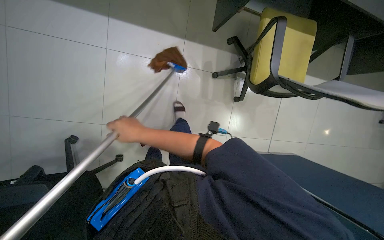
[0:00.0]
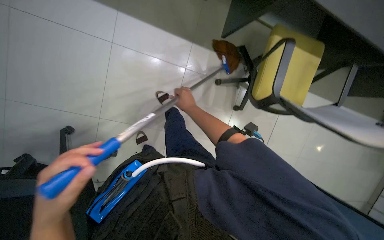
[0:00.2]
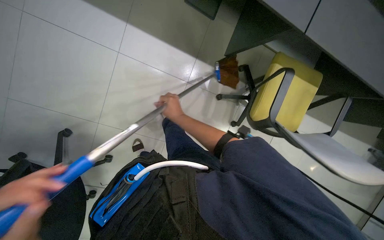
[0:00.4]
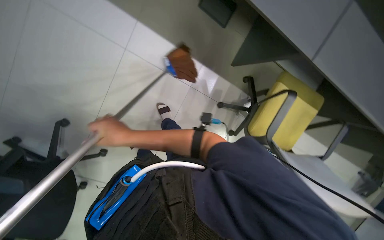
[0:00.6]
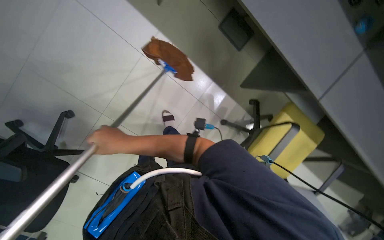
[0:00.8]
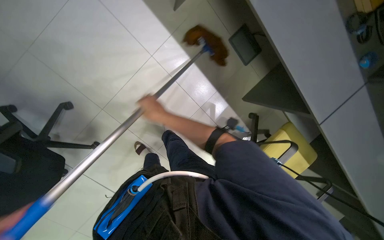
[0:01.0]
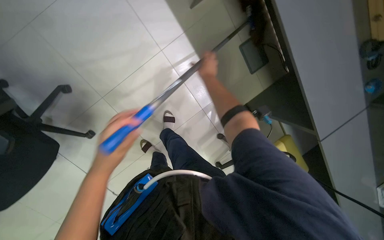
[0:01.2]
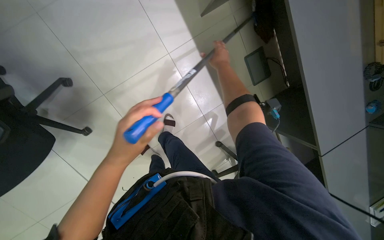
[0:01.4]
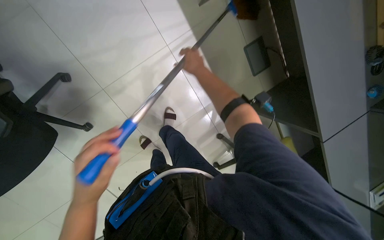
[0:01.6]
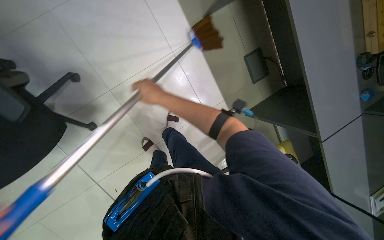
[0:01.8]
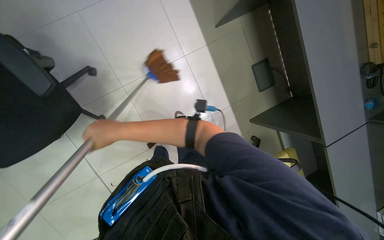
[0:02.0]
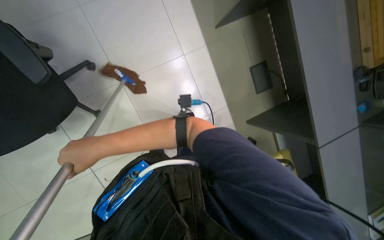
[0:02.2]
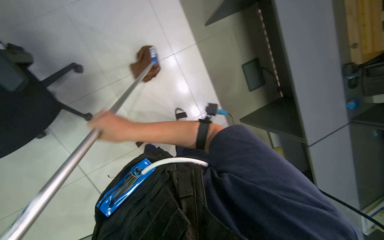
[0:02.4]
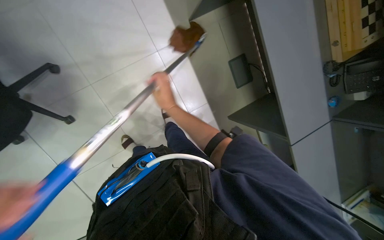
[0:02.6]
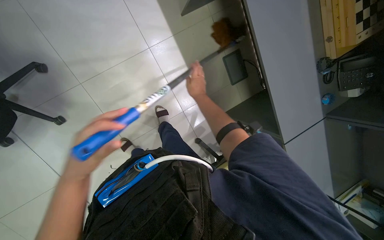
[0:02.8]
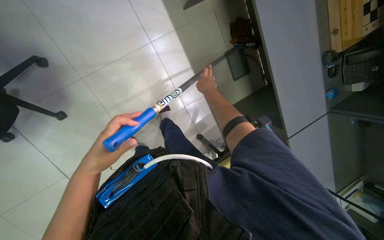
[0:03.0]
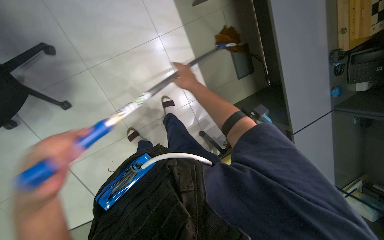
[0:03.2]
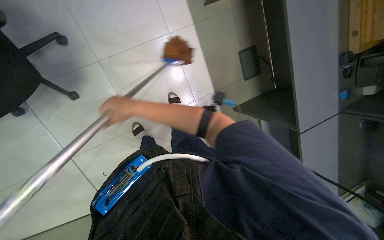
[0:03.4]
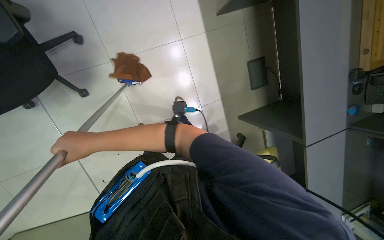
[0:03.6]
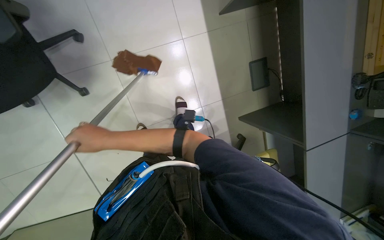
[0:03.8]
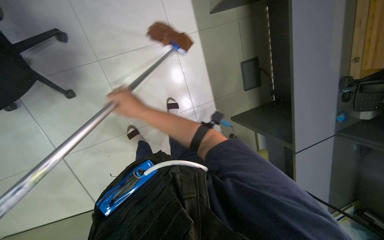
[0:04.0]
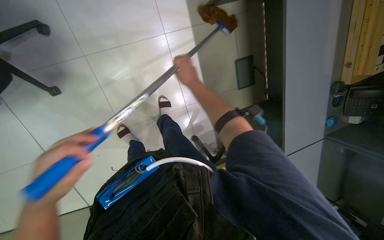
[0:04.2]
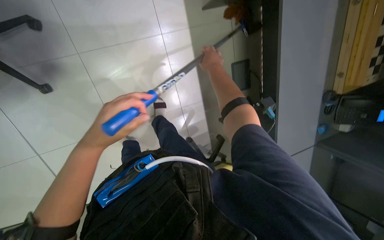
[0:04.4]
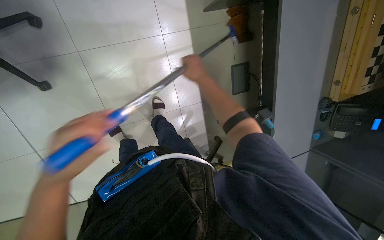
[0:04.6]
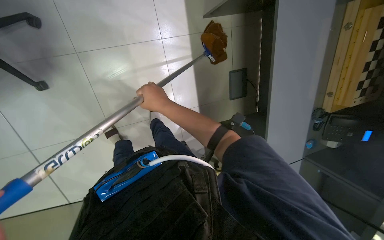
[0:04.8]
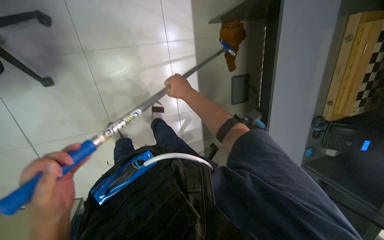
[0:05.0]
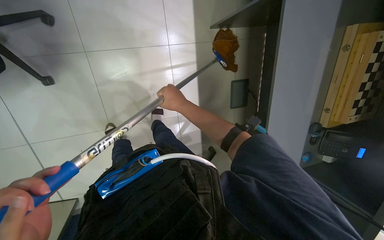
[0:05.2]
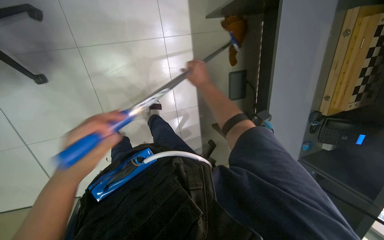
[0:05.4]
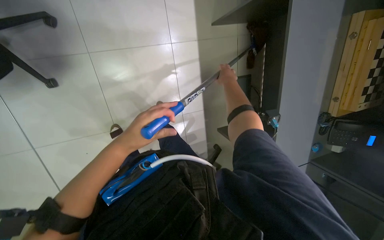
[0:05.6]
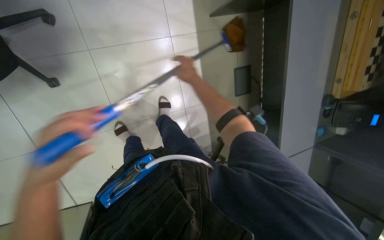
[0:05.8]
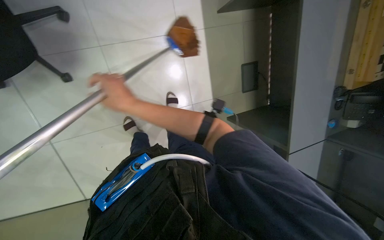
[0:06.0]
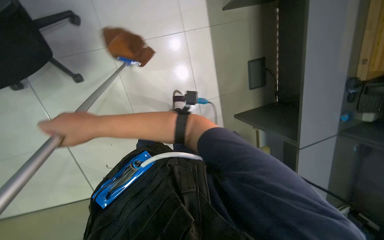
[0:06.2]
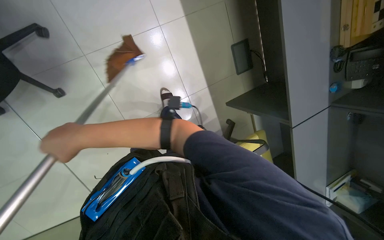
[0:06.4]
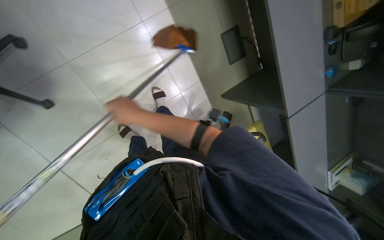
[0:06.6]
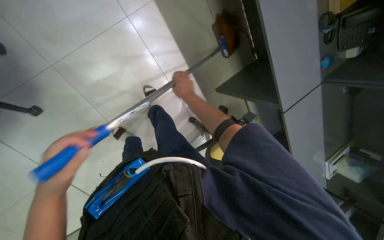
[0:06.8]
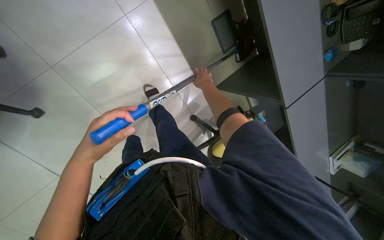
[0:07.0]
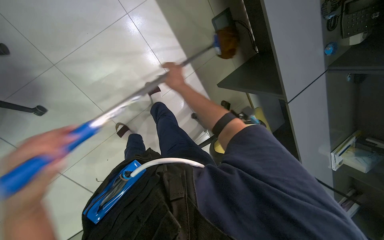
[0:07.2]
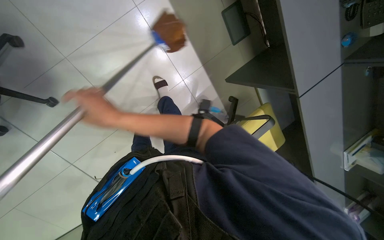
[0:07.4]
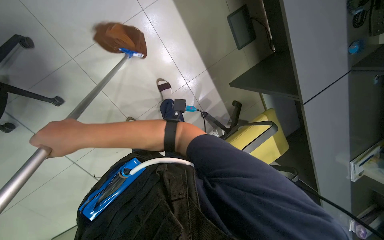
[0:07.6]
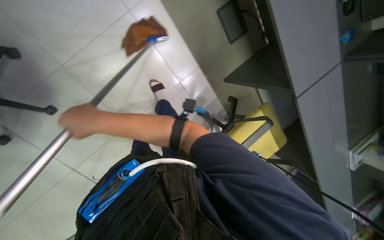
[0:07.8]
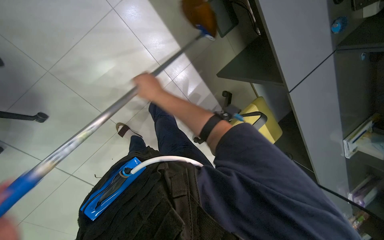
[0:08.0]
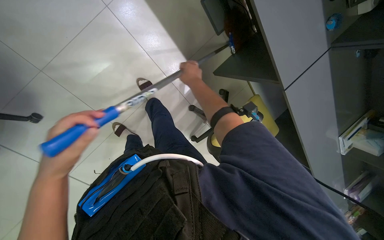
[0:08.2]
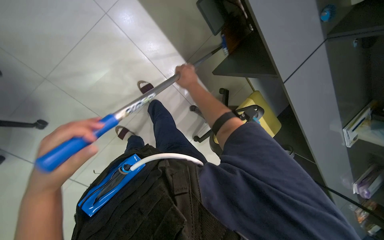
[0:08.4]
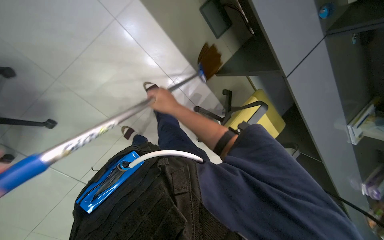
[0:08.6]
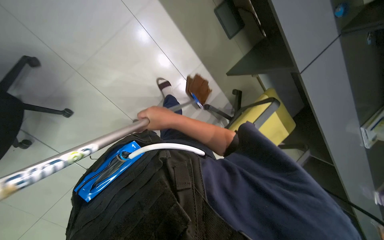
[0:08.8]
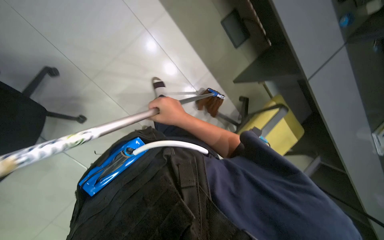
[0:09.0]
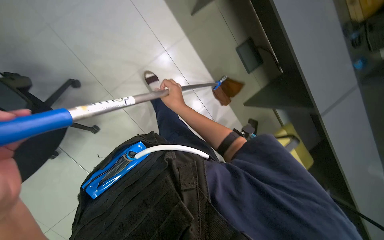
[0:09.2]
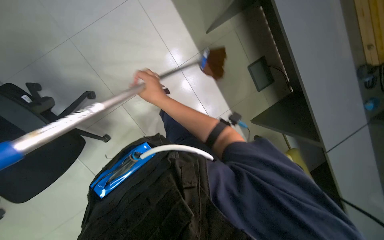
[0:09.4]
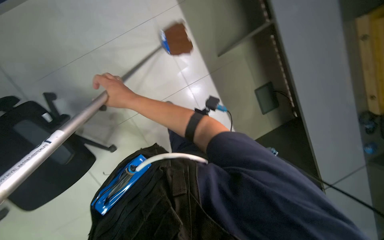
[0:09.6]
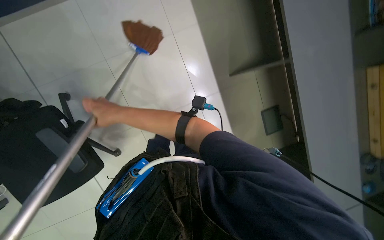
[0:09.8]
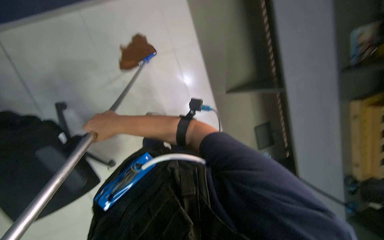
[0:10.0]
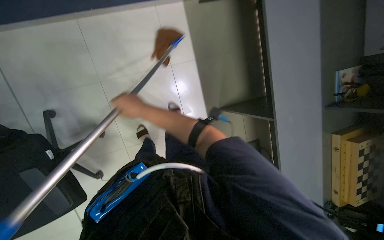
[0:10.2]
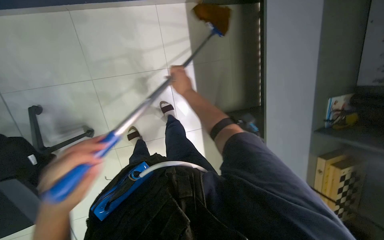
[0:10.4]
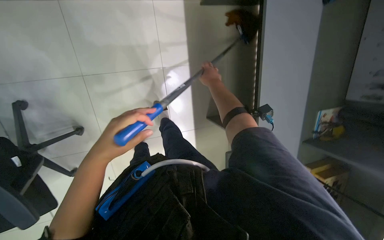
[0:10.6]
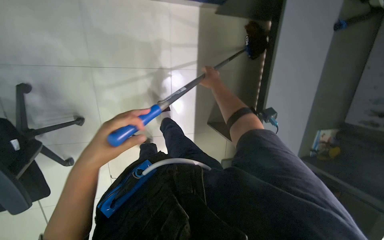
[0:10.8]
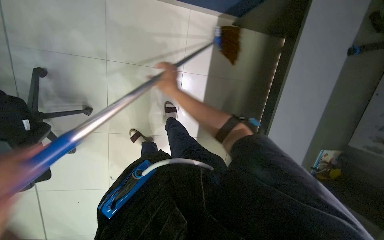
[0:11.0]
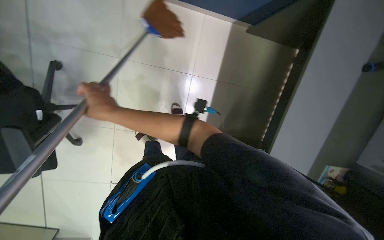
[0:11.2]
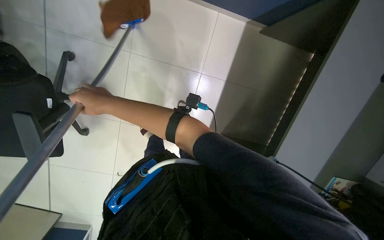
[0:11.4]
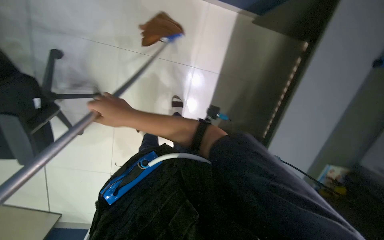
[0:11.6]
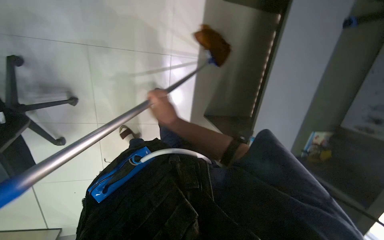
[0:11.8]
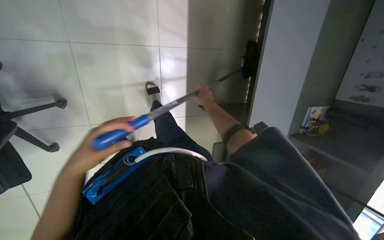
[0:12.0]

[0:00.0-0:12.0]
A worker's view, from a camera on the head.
Job: mopping floor.
The whole recording: Mopping office floor. The worker mops the office floor, moving chairs and wringing the mop as part of the cleaning process.
0:00.0 to 0:01.6: The scene turns about 45 degrees clockwise in the picture.
0:01.6 to 0:03.0: The right hand travels down the picture by roughly 15 cm, and travels to the left and back again, some 40 cm each way.
0:03.0 to 0:04.4: The right hand heads up the picture, covering some 15 cm, and reaches some 50 cm to the left, then returns.
0:04.4 to 0:06.0: The right hand goes left and right, about 35 cm each way, reversing 2 times.
0:06.0 to 0:07.6: The right hand moves left and right over about 35 cm, changing direction 2 times.
0:07.6 to 0:09.0: The right hand moves to the right and farther from the camera, approximately 35 cm.
0:09.0 to 0:10.4: The view tilts approximately 15 degrees upward. The right hand heads up the picture, covering approximately 35 cm, and reaches some 25 cm to the left, then returns.
0:10.4 to 0:12.0: The right hand moves left and right over some 35 cm, changing direction 2 times.

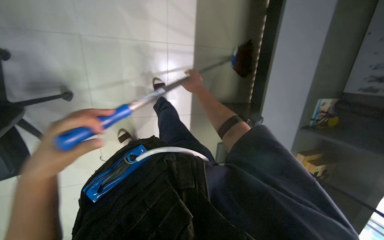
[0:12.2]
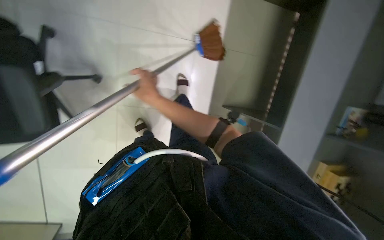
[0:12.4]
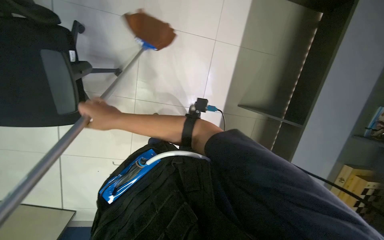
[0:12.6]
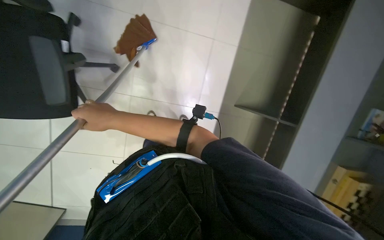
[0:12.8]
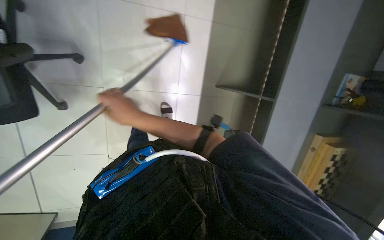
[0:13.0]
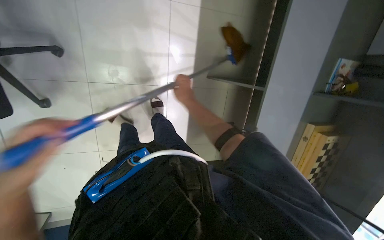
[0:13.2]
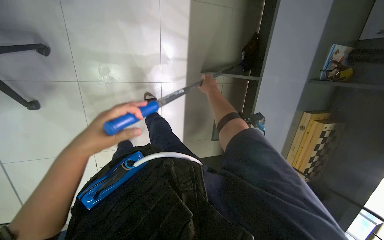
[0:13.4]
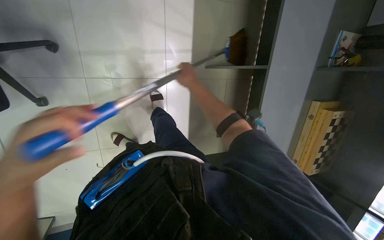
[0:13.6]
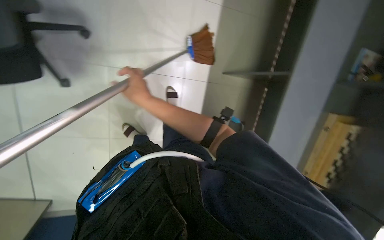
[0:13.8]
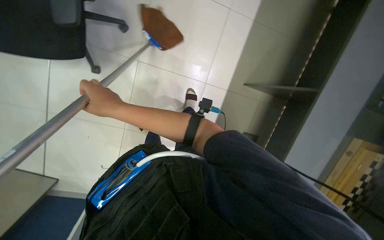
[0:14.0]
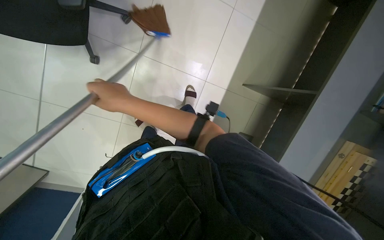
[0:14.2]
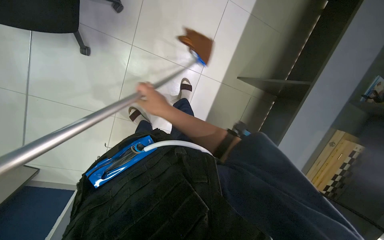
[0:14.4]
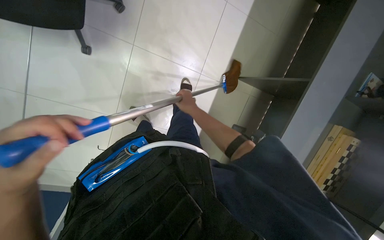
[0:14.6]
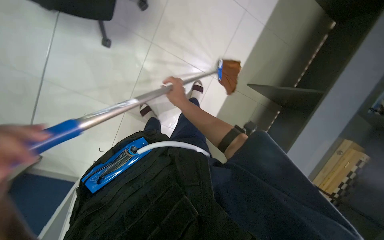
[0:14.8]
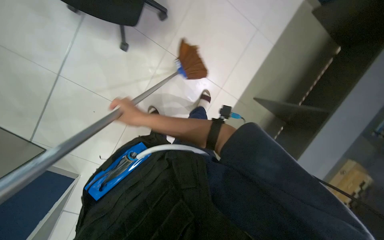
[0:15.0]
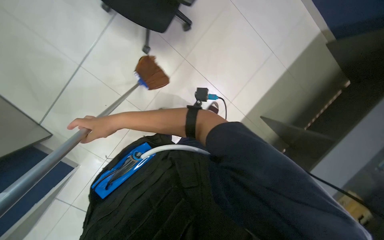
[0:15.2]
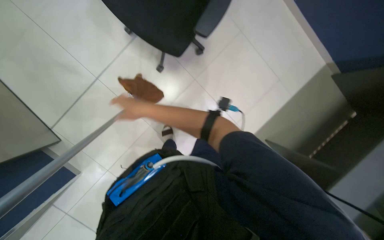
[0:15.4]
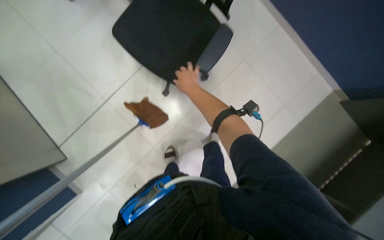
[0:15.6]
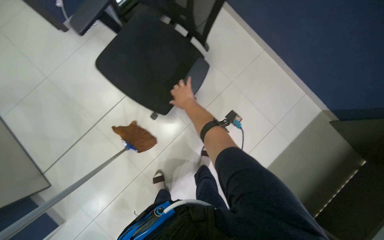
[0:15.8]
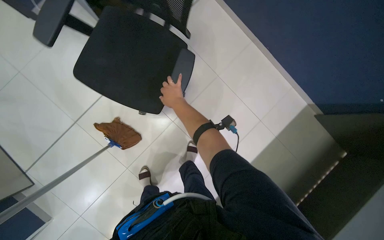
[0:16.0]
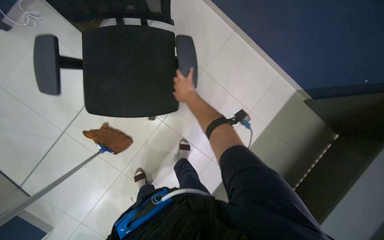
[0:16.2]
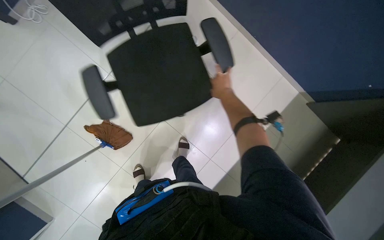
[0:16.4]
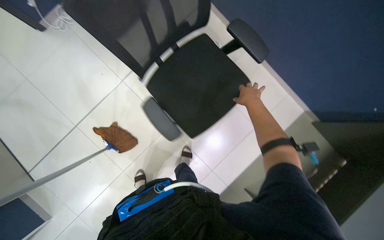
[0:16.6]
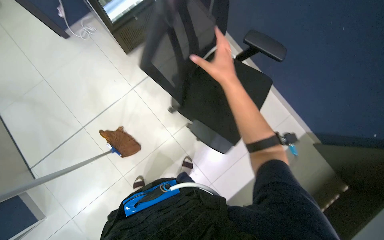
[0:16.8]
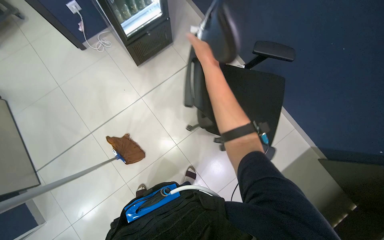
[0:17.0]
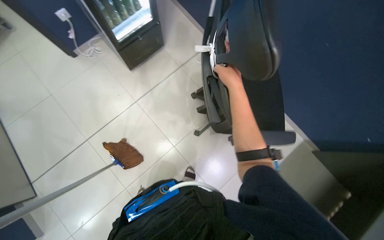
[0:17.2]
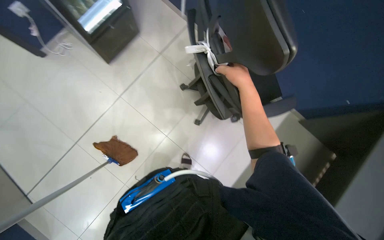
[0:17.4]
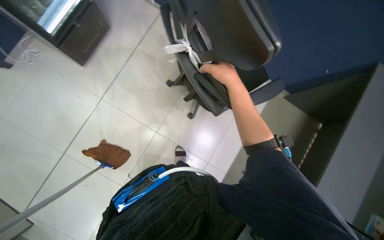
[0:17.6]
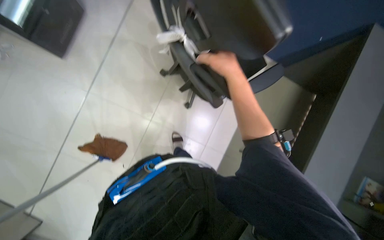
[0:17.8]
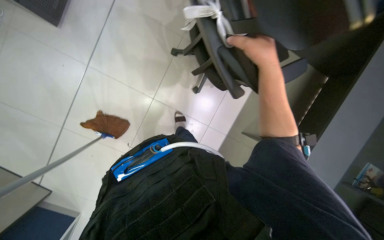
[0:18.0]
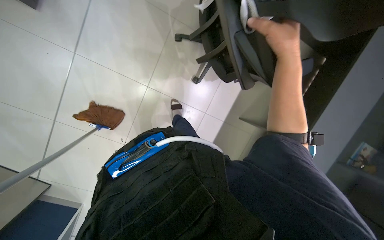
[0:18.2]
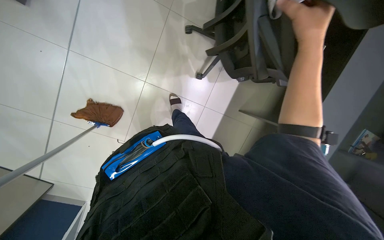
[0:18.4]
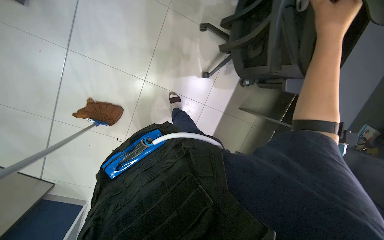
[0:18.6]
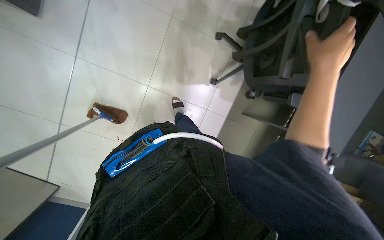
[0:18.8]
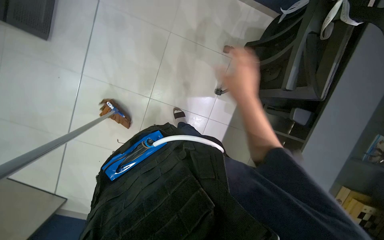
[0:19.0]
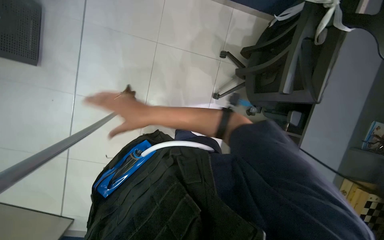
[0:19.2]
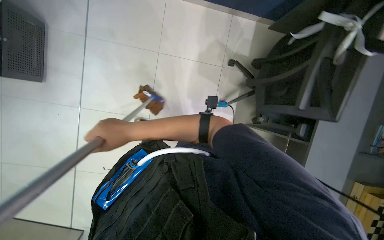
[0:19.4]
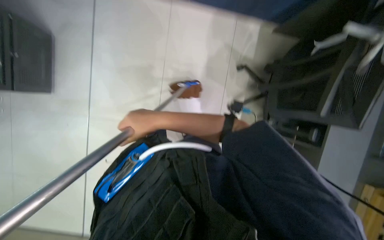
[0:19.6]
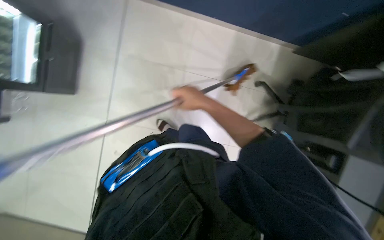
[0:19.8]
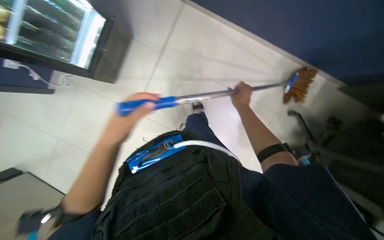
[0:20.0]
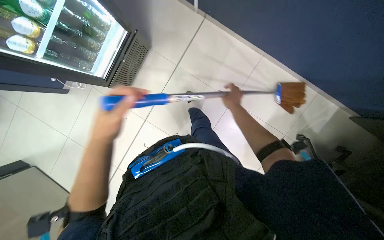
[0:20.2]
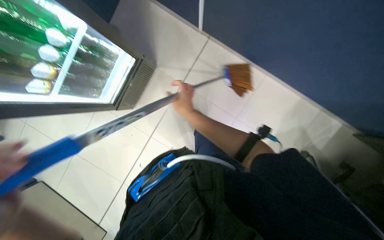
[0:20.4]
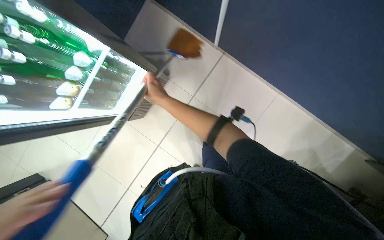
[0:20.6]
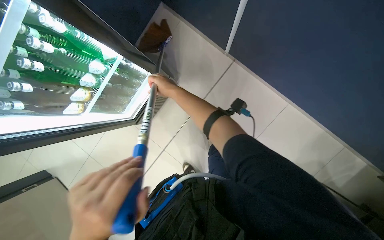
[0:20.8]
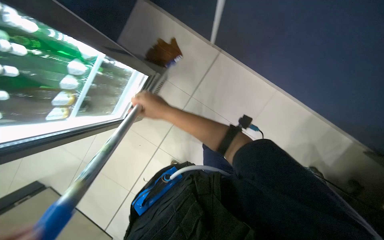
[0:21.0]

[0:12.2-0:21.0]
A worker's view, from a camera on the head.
Job: mopping floor.
The whole recording: Mopping office floor. The worker mops the office floor, moving chairs and wringing the mop as part of the cleaning process.
0:13.6 to 0:15.2: The camera is carried about 50 cm. The wearer looks about 15 degrees further upward. Everything in view rotates some 40 degrees clockwise.
0:15.2 to 0:16.6: The head travels about 40 cm. The camera pitches upward, by roughly 15 degrees.
0:16.6 to 0:18.0: The view tips downward by roughly 15 degrees.
0:18.0 to 0:19.6: The right hand travels to the left and farther from the camera by approximately 30 cm.
0:19.6 to 0:21.0: The head turns to the left by some 25 degrees. The right hand goes to the right and returns, approximately 15 cm each way.
